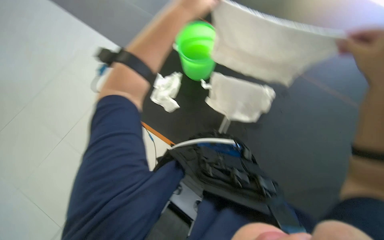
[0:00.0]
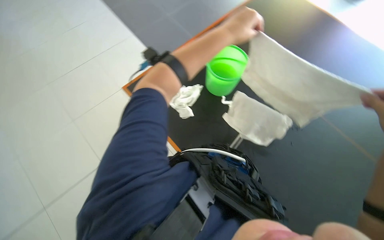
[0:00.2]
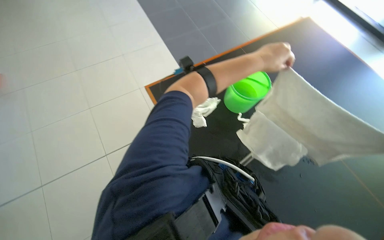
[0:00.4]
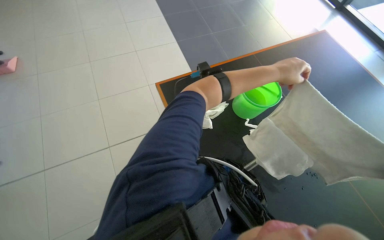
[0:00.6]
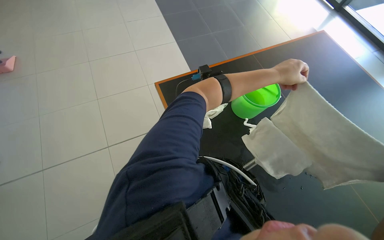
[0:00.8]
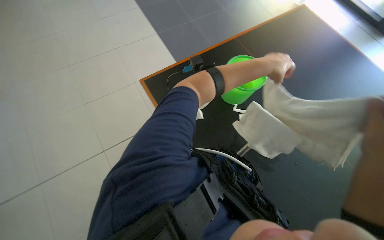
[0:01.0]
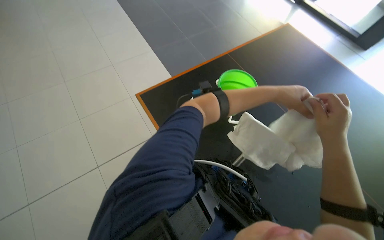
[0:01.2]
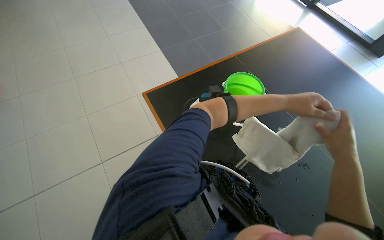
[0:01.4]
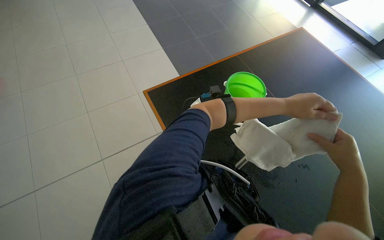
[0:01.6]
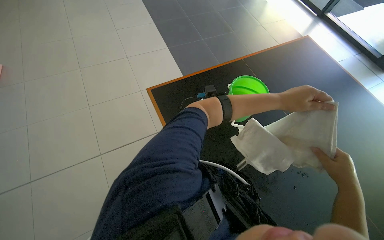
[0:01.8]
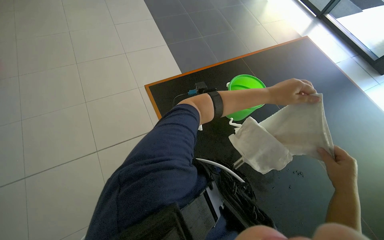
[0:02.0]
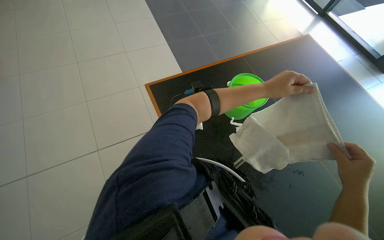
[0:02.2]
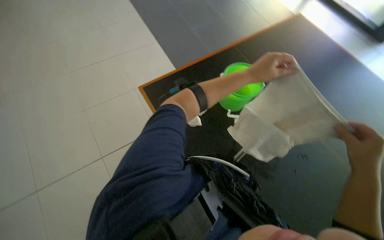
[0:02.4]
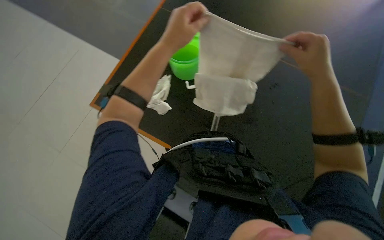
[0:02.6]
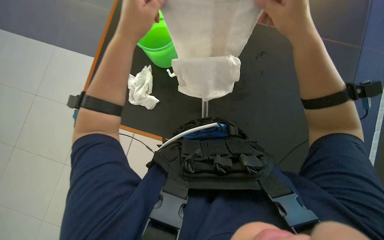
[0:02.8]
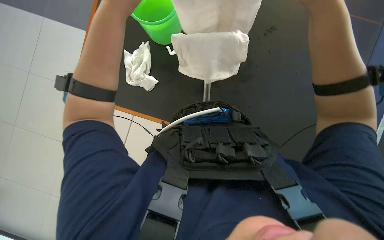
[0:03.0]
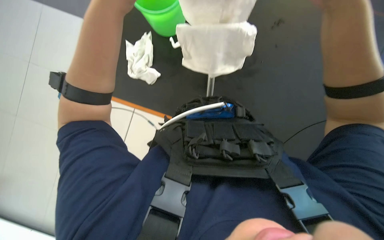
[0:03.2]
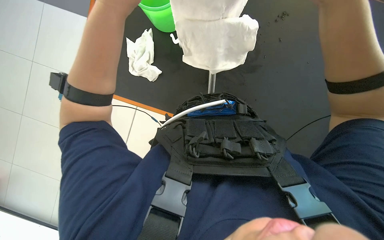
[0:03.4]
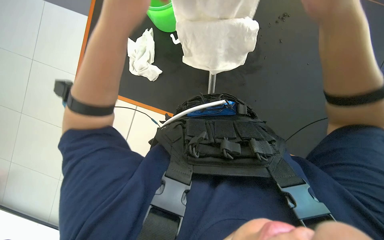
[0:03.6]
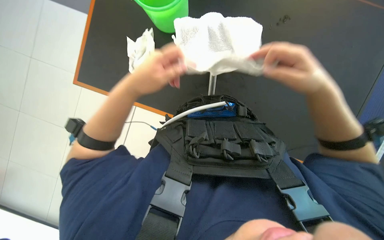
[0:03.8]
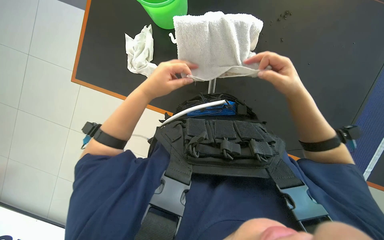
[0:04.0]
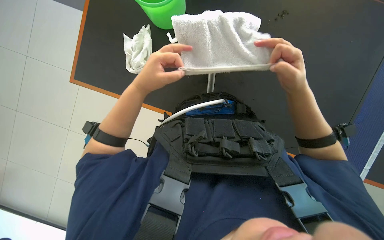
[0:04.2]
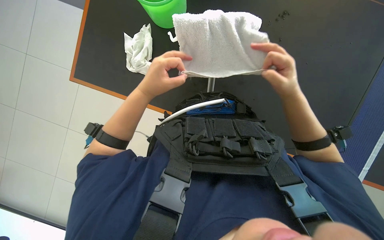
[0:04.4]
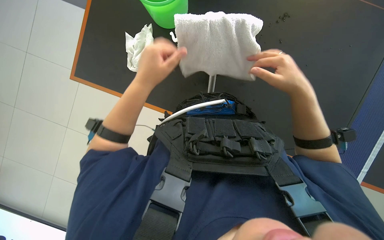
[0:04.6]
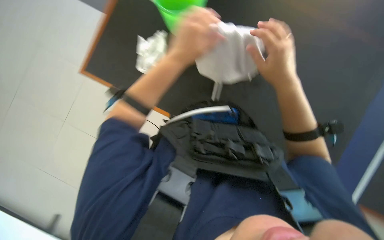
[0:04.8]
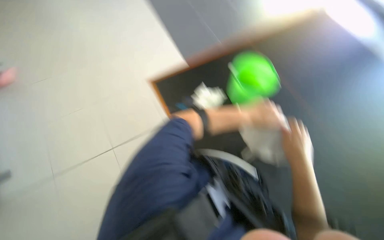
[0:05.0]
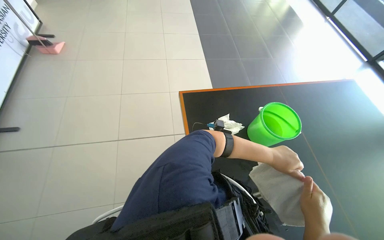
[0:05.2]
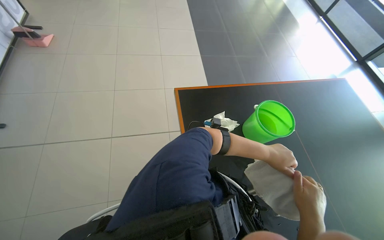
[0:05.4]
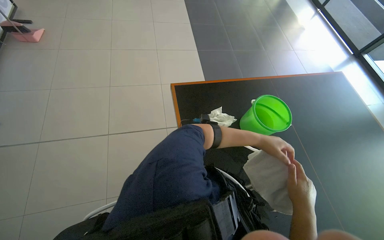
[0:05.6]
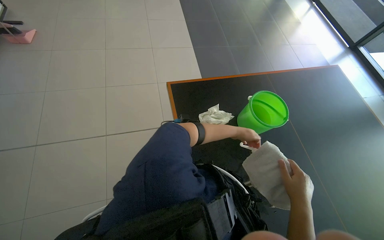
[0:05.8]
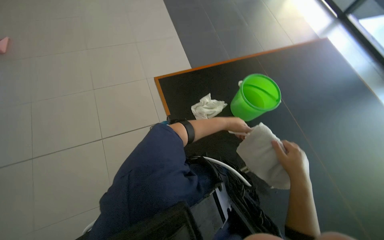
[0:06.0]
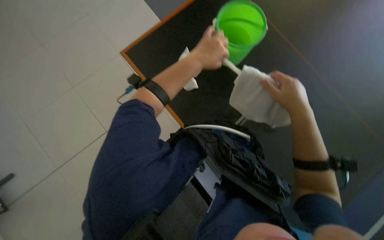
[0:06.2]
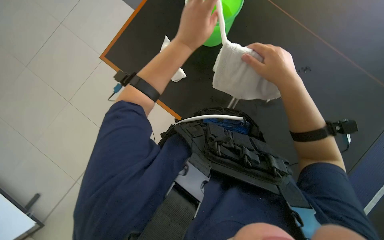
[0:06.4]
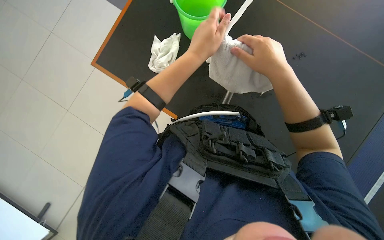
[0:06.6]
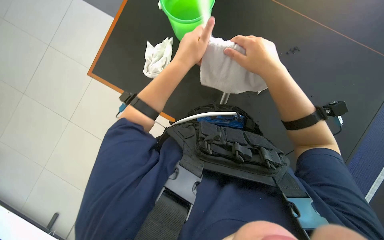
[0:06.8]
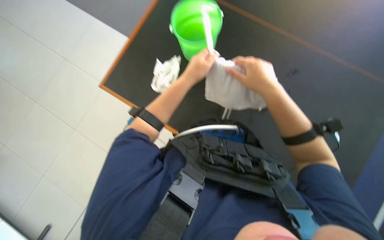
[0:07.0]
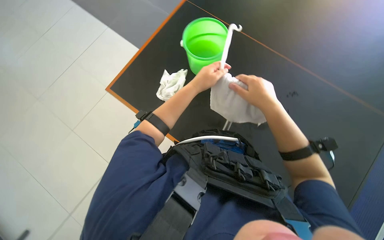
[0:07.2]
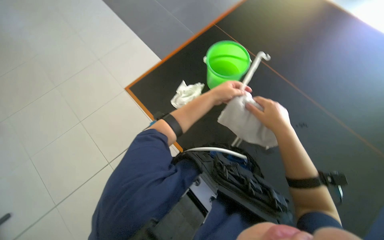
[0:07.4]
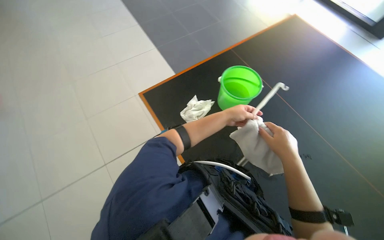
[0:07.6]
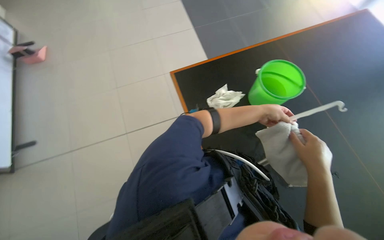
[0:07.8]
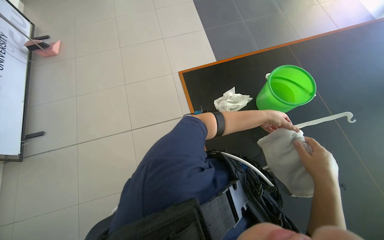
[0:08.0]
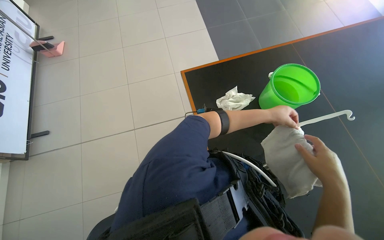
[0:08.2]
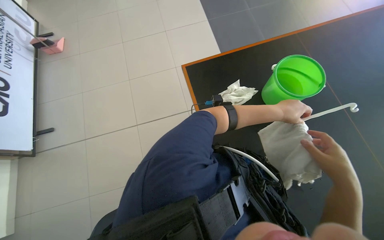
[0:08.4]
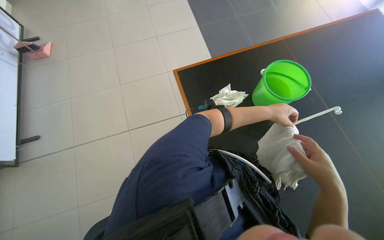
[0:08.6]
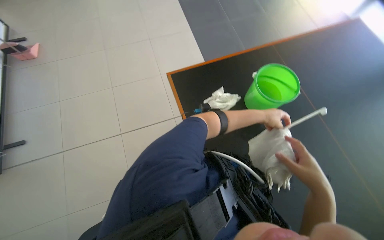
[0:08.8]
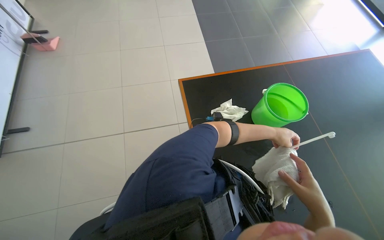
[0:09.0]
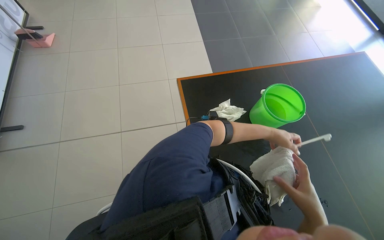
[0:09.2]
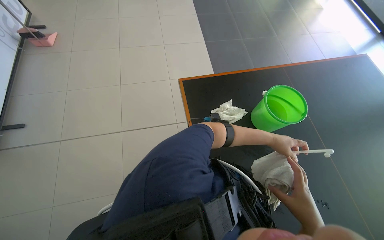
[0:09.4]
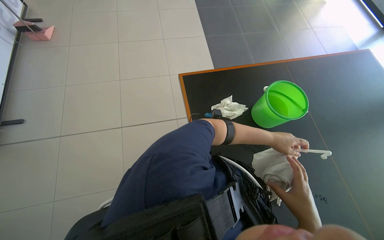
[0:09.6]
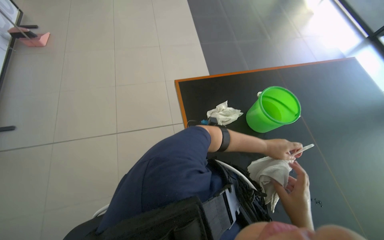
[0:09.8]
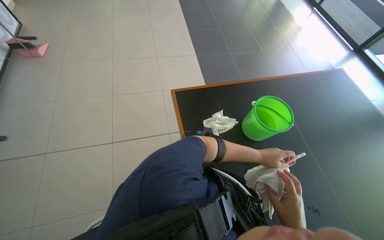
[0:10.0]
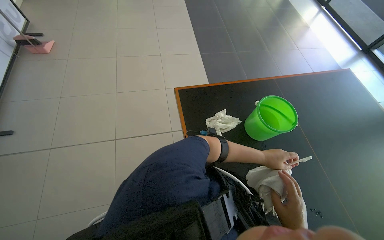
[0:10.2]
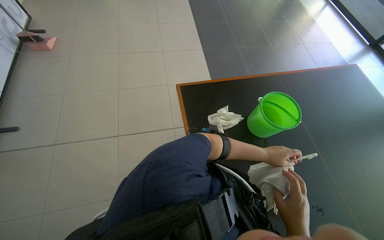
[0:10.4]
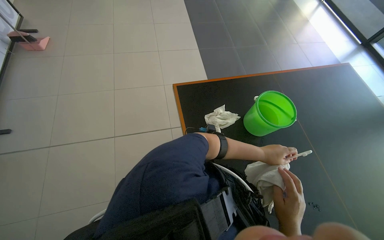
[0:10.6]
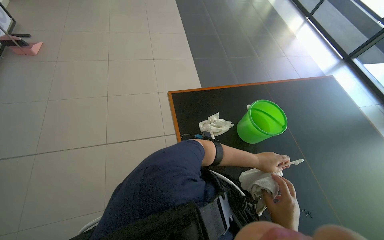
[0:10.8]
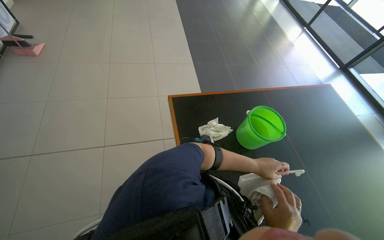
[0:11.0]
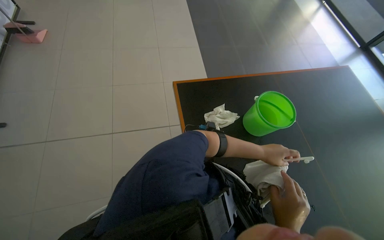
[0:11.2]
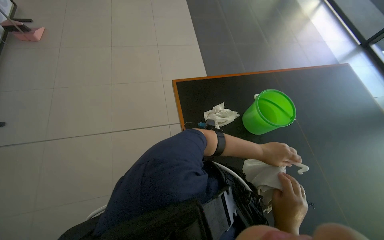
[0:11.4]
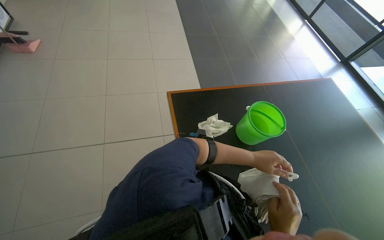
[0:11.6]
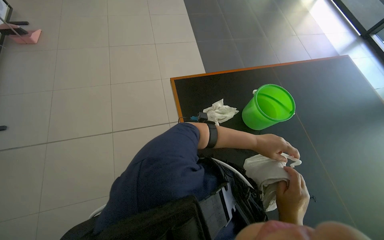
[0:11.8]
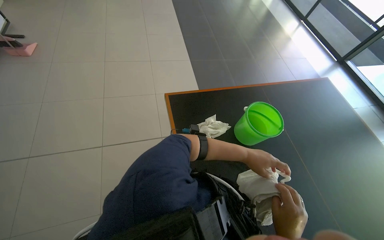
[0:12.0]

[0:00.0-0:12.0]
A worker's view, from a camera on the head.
Job: preparing cleaning supplies.
The whole recording: Preparing cleaning mop and bucket. The worker removes the cloth from the mop, wrings it in a bucket, and reattaches it.
0:00.0 to 0:01.6: The wearer looks some 10 degrees further upward. The scene rotates clockwise by some 25 degrees.
0:01.6 to 0:03.0: The wearer looks some 25 degrees further downward. The scene turns some 40 degrees counterclockwise in the picture.
0:03.0 to 0:04.4: The left hand heads down the picture, covering about 20 cm; the right hand is displaced farther from the camera and down the picture by approximately 20 cm.
0:04.4 to 0:06.0: The camera pitches upward, by roughly 25 degrees. The scene turns about 45 degrees clockwise in the picture.
0:09.0 to 0:12.0: The hands are busy where they are.

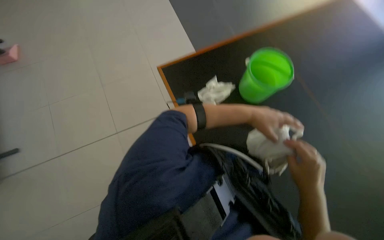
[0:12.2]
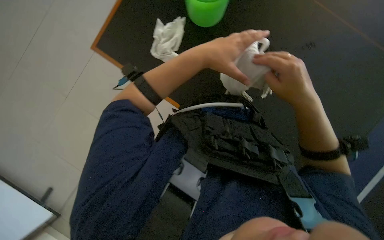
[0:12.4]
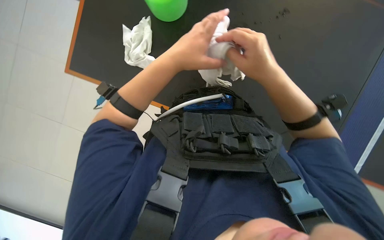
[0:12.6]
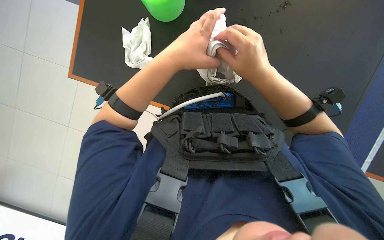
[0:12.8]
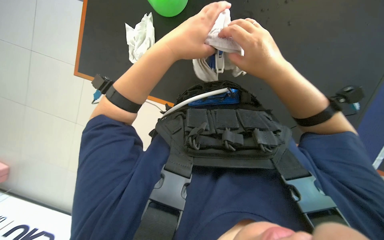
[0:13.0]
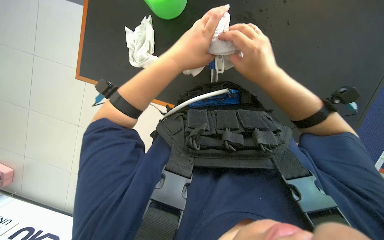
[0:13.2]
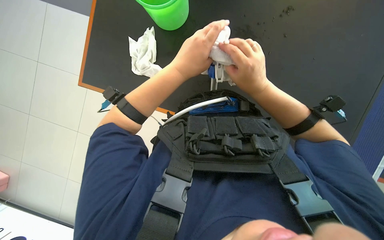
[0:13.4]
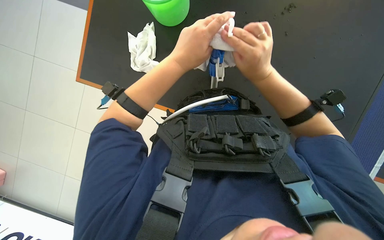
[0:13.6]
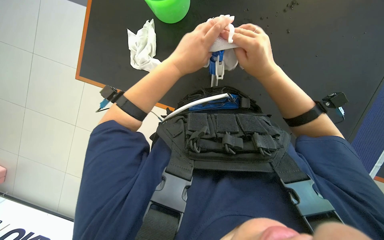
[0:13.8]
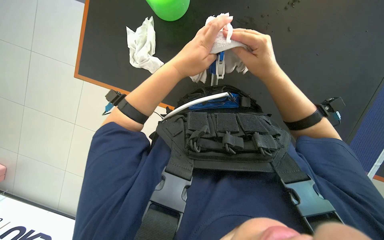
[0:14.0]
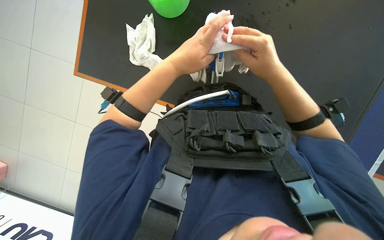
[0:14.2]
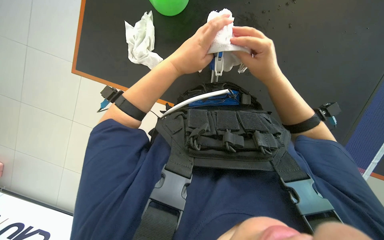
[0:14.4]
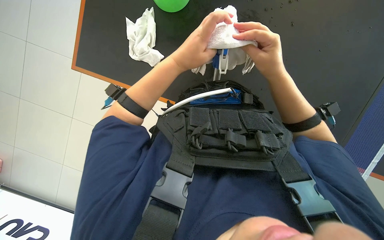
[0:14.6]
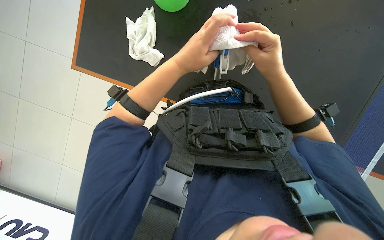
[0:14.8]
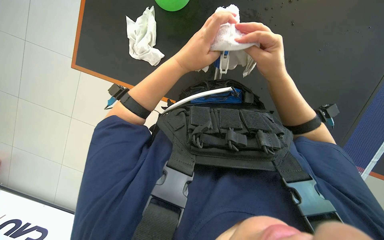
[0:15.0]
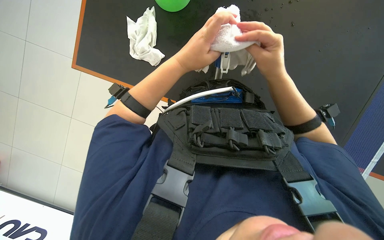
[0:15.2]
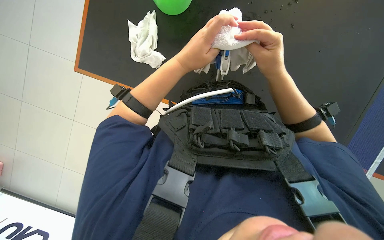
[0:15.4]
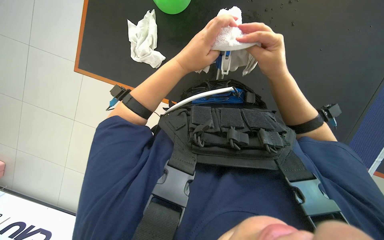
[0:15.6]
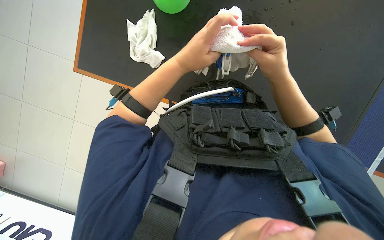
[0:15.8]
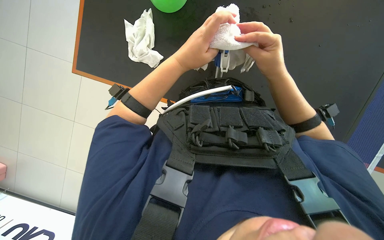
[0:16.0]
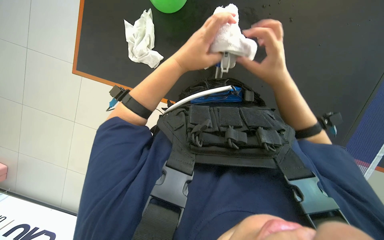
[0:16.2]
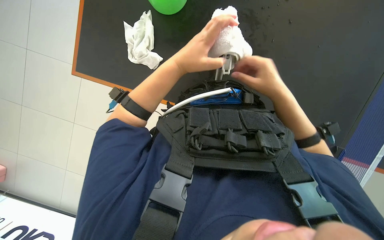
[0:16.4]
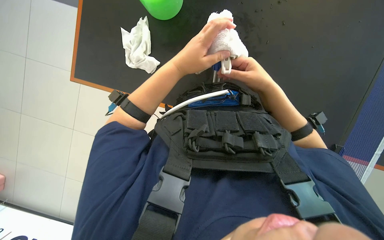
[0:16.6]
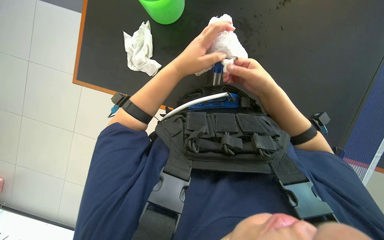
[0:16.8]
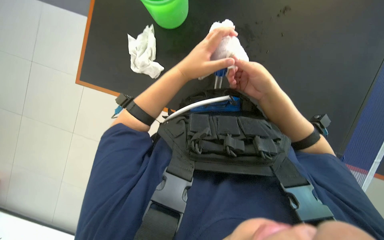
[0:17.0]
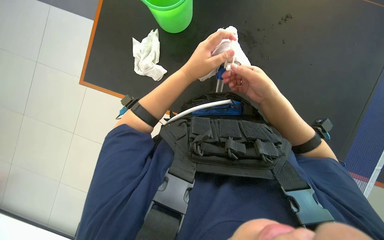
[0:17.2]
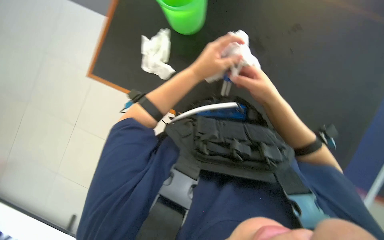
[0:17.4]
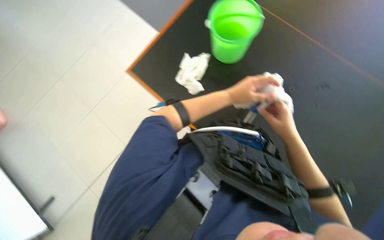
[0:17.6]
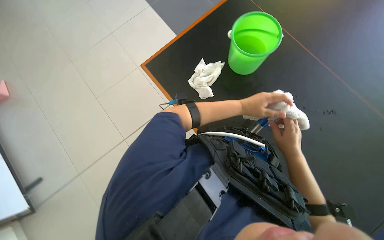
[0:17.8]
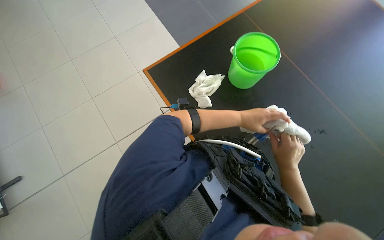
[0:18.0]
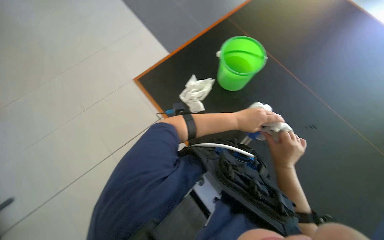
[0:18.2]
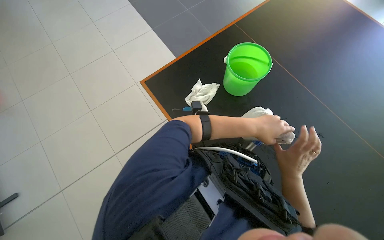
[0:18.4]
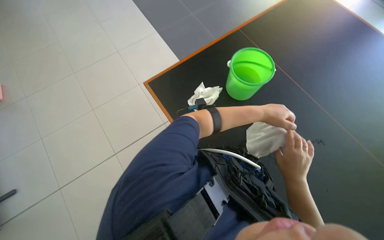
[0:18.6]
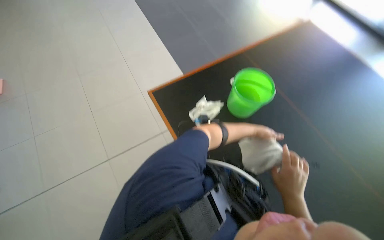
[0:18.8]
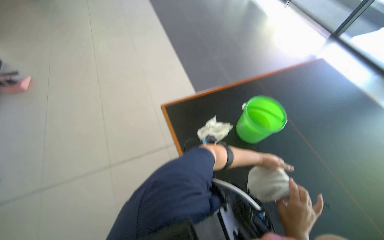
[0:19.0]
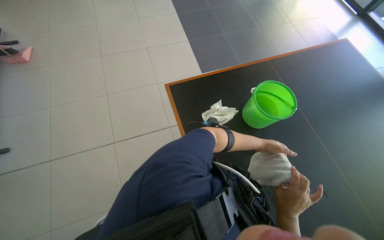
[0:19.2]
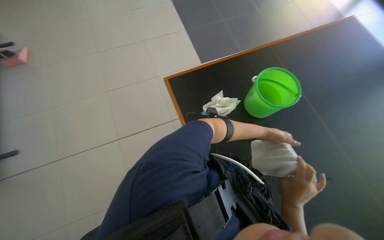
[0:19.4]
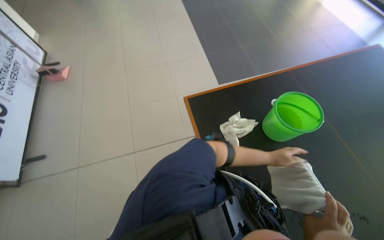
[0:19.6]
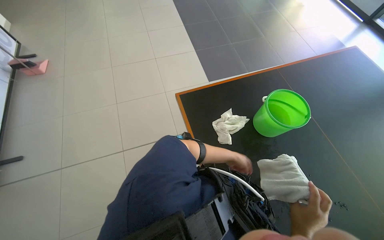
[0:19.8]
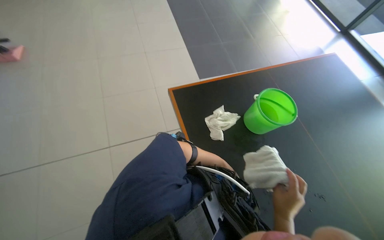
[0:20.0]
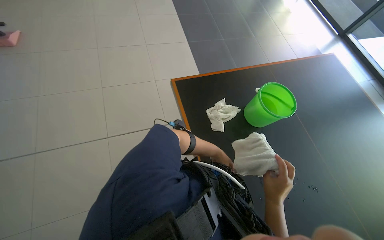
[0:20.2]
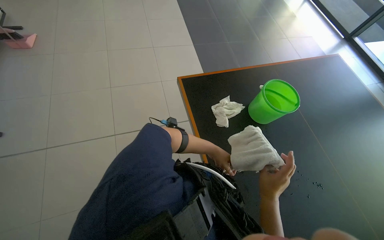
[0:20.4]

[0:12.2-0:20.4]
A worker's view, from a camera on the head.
Job: preparing cleaning supplies.
The whole recording: Preparing cleaning mop and bucket. The worker removes the cloth from the mop, wrings it in a bucket, and reattaches it.
0:12.2 to 0:13.8: The view tips downward by approximately 20 degrees. Everything in view rotates about 45 degrees counterclockwise.
0:13.8 to 0:17.2: The hands make small movements and keep their place.
0:17.2 to 0:18.8: The wearer looks about 25 degrees further upward. The scene rotates clockwise by roughly 40 degrees.
0:18.8 to 0:20.4: The left hand heads to the left, covering about 25 cm.
